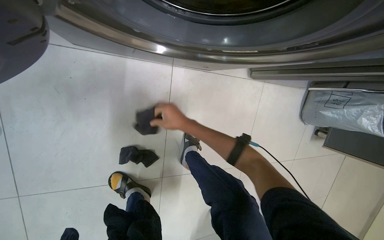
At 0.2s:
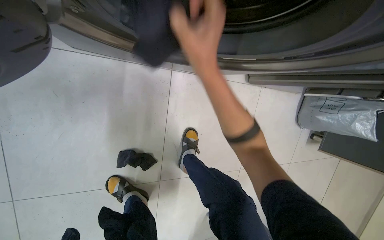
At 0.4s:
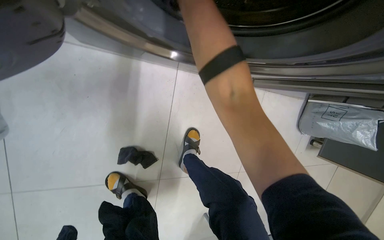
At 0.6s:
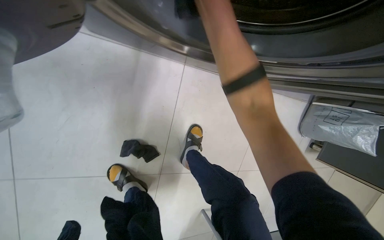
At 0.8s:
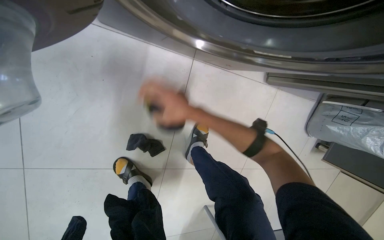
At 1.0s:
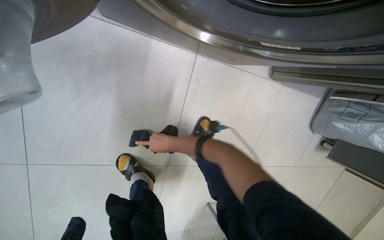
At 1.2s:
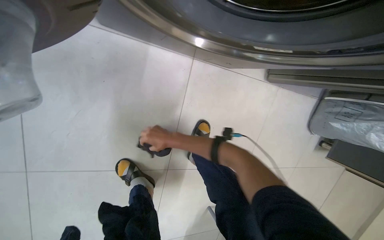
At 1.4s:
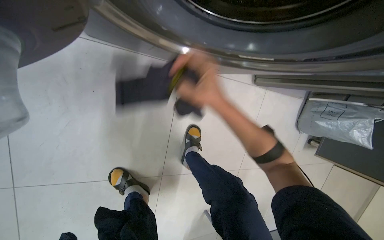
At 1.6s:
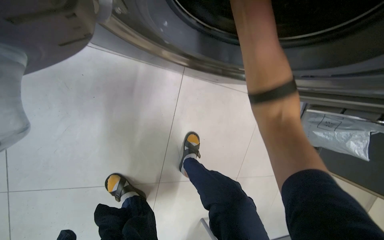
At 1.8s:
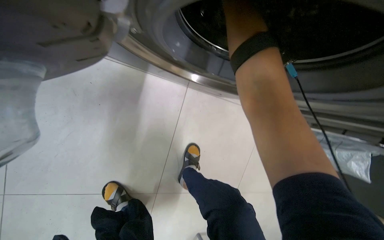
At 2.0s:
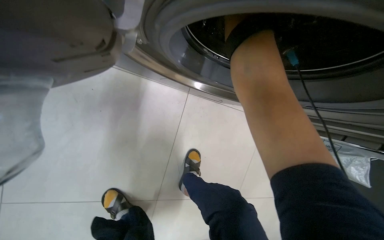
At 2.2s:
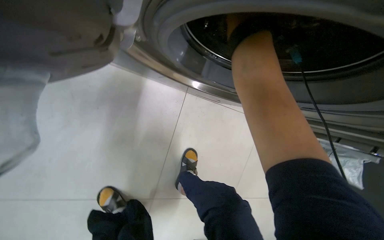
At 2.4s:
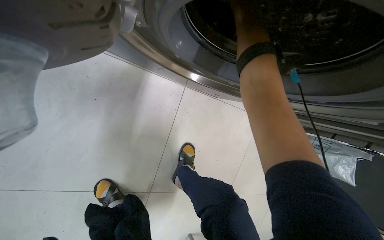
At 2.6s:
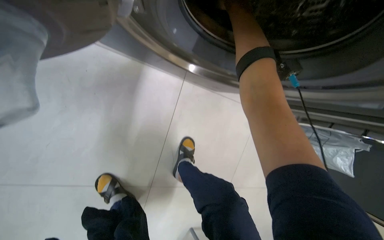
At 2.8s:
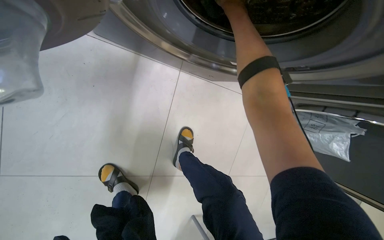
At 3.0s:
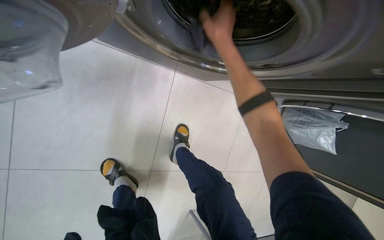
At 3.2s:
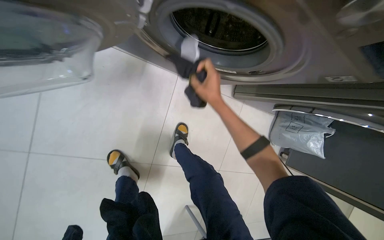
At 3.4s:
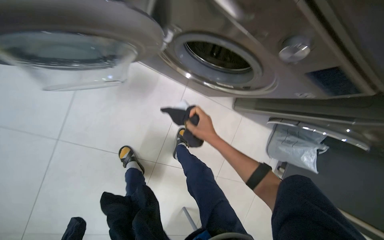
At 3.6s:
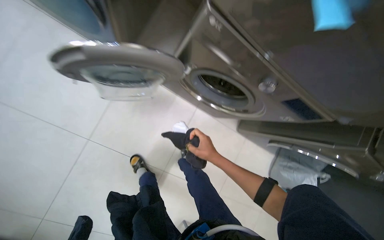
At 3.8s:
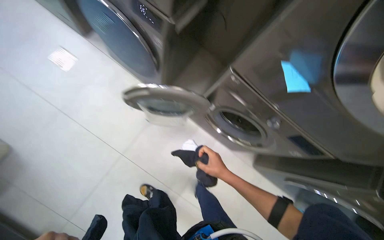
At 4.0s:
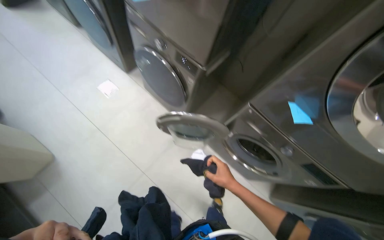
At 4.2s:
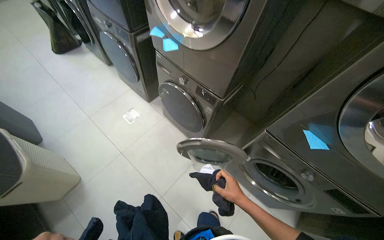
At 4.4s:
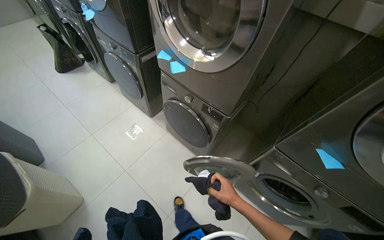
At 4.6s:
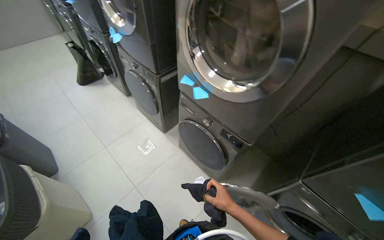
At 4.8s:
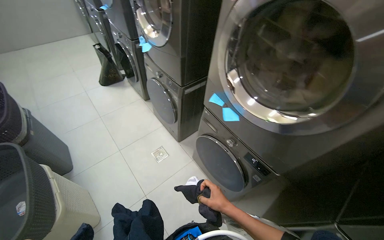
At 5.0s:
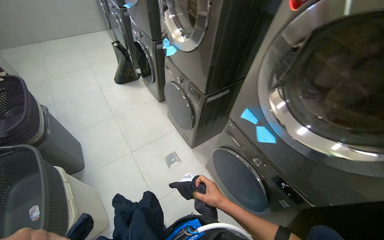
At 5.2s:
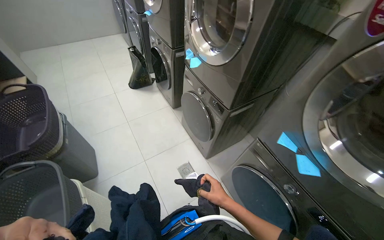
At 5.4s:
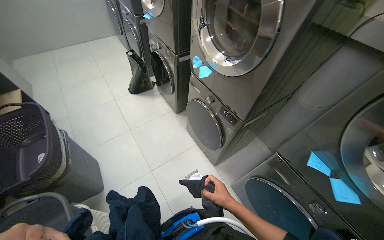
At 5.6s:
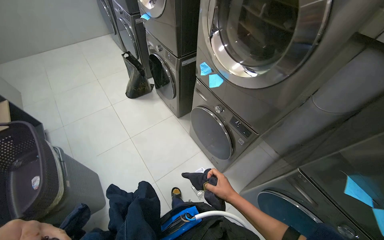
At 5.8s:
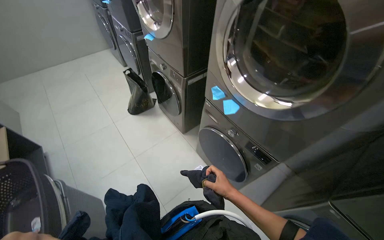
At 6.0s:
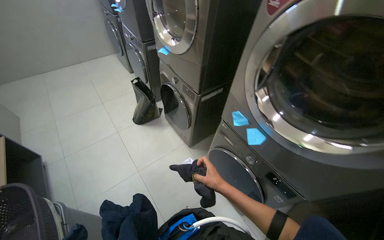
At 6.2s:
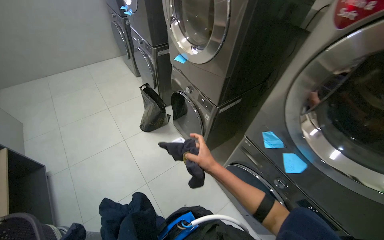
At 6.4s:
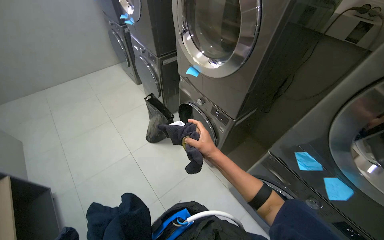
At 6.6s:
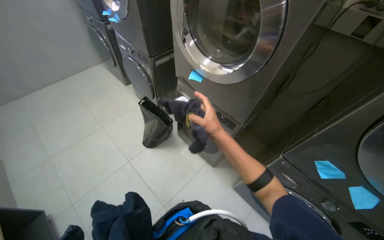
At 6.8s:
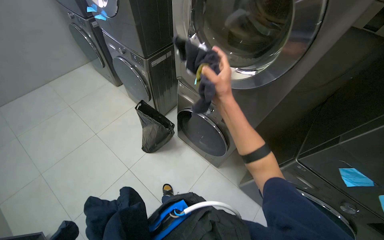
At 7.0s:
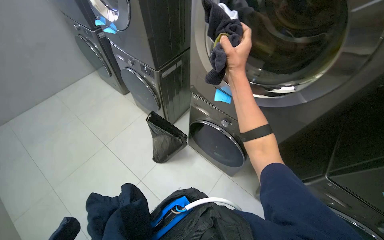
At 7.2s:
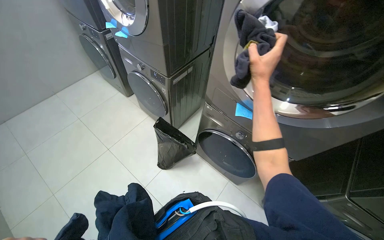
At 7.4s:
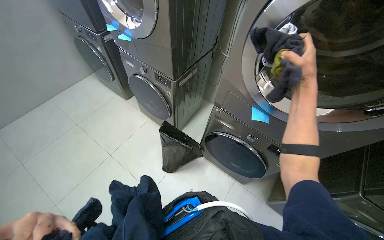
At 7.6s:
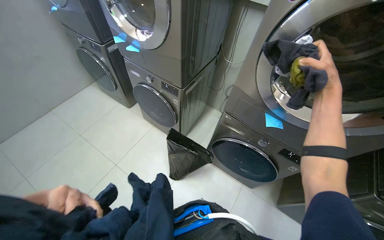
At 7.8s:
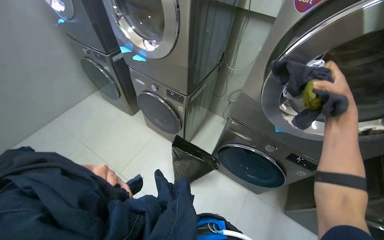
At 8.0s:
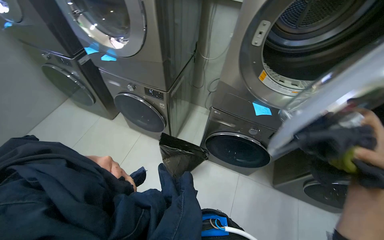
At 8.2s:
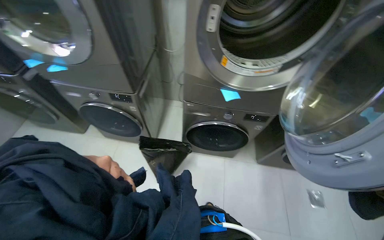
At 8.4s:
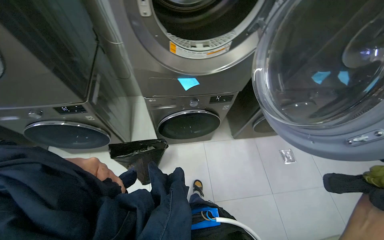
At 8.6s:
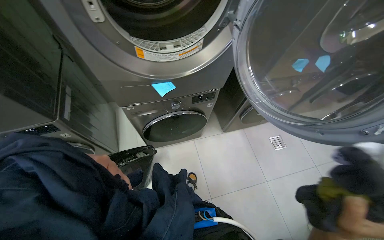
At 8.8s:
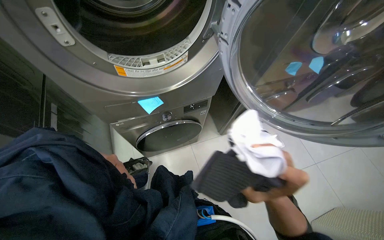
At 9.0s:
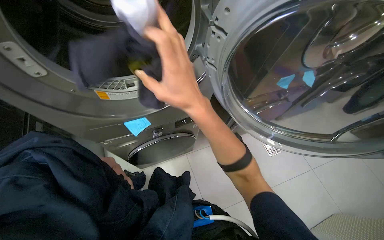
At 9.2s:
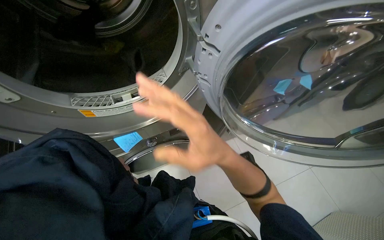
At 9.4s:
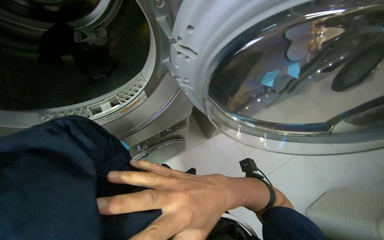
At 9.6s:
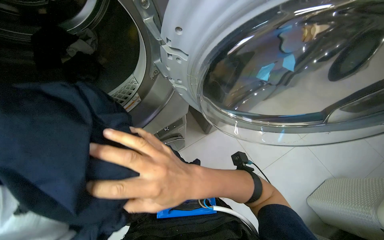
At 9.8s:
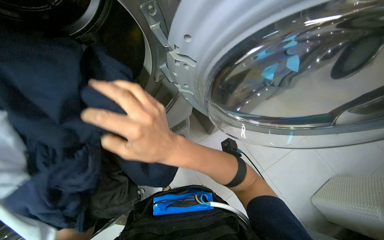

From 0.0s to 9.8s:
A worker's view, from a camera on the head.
Job: managing laundry.
The whole recording: Transferring clothes from washer to dryer. The worker transfers clothes from the washing machine to the dryer.
From 2.8s to 4.2s: The camera is carried approximately 90 cm. The wearer looks some 30 degrees further to the left. The camera pitches upward, by approximately 50 degrees.
From 4.2s to 5.6s: The wearer moves approximately 90 cm.
From 5.6s to 7.0s: The camera is carried some 1 m.
From 7.0s to 8.4s: The head turns to the right by approximately 40 degrees.

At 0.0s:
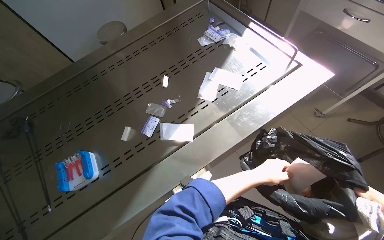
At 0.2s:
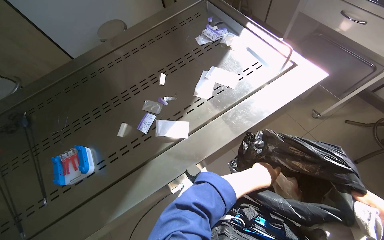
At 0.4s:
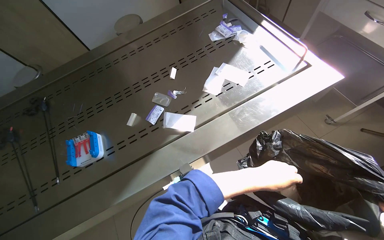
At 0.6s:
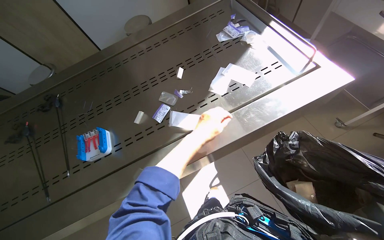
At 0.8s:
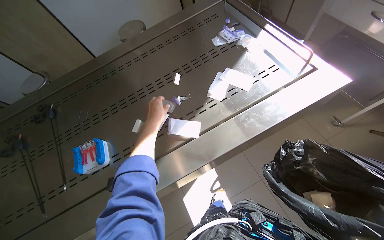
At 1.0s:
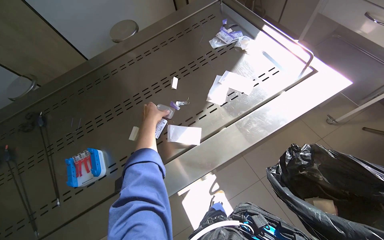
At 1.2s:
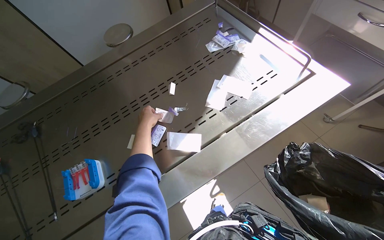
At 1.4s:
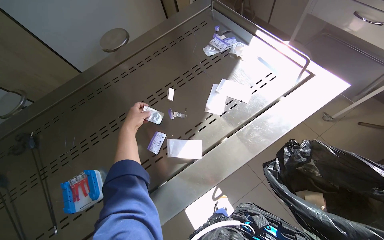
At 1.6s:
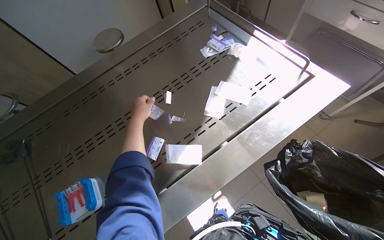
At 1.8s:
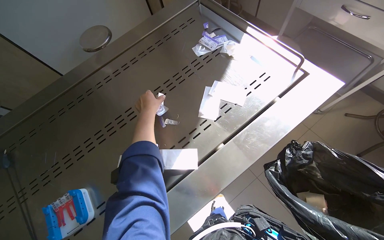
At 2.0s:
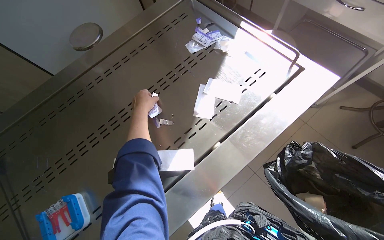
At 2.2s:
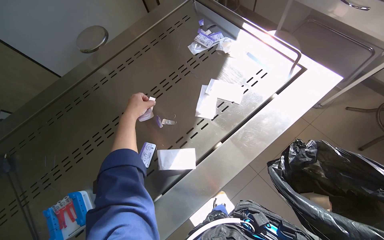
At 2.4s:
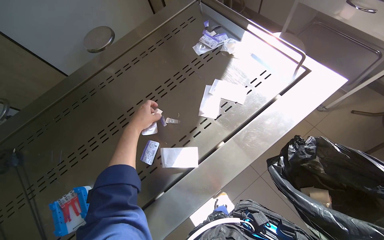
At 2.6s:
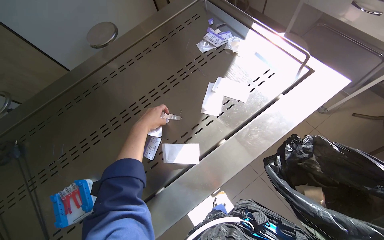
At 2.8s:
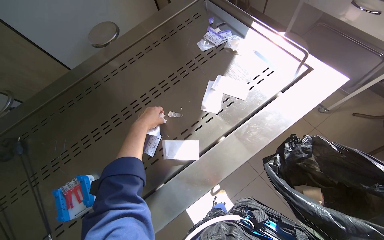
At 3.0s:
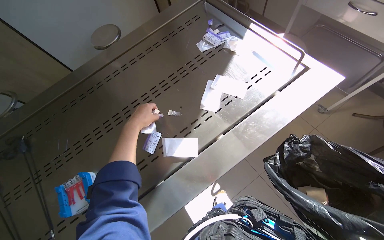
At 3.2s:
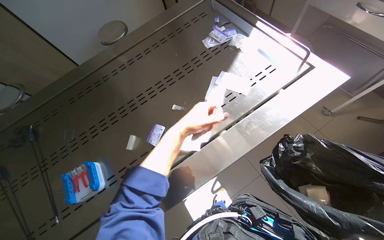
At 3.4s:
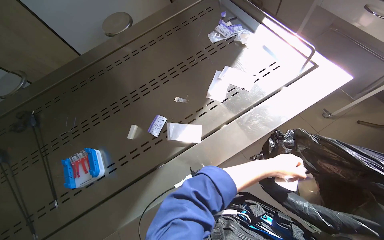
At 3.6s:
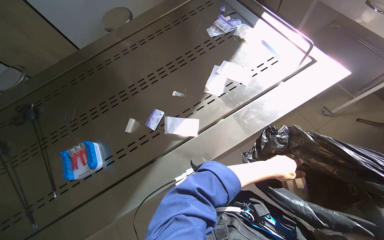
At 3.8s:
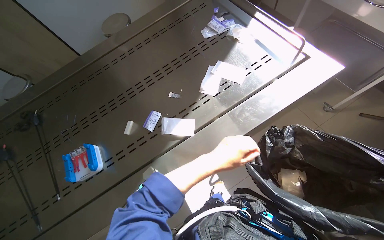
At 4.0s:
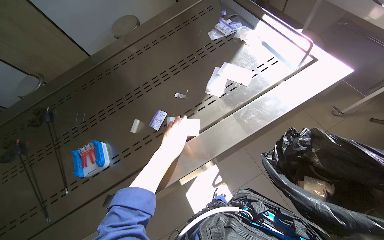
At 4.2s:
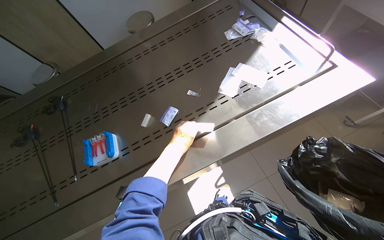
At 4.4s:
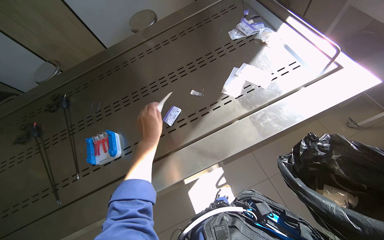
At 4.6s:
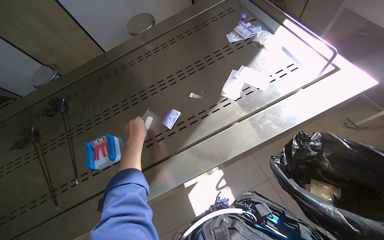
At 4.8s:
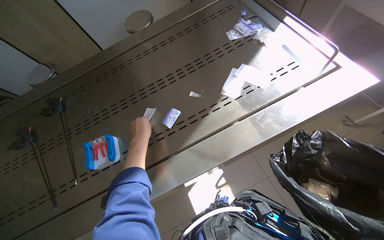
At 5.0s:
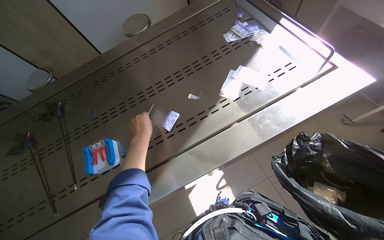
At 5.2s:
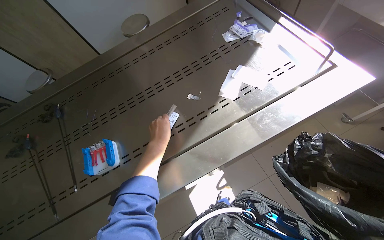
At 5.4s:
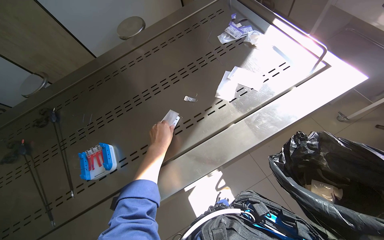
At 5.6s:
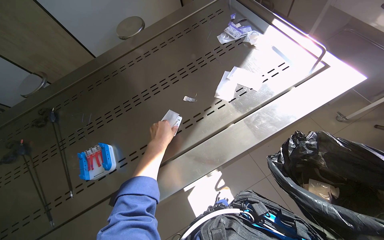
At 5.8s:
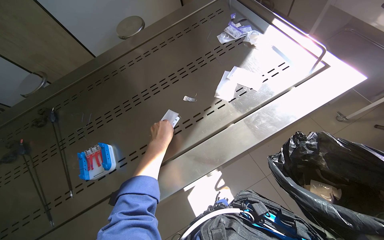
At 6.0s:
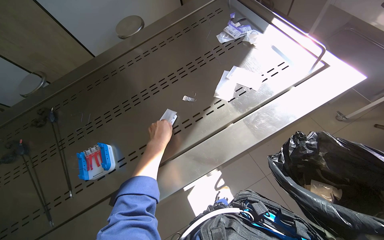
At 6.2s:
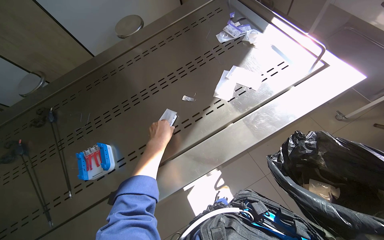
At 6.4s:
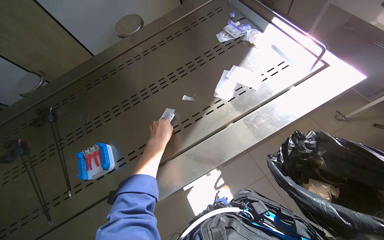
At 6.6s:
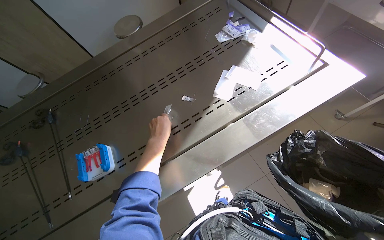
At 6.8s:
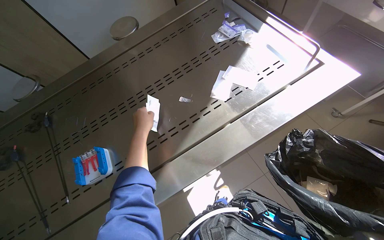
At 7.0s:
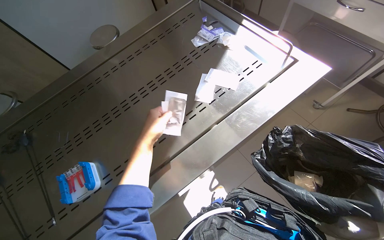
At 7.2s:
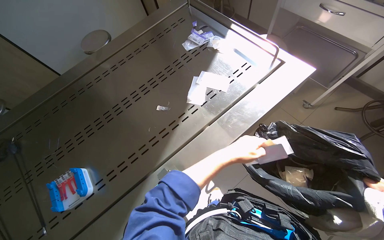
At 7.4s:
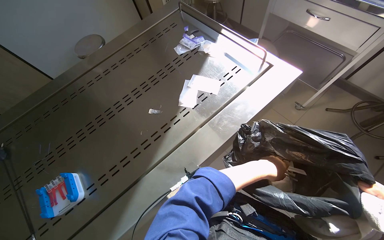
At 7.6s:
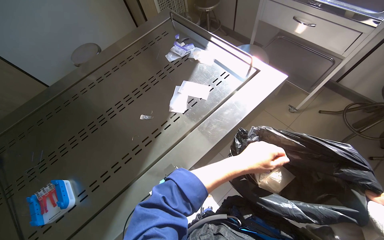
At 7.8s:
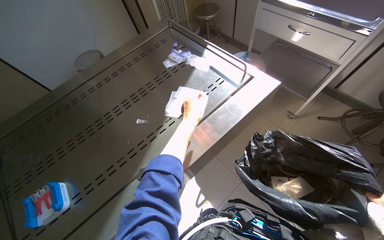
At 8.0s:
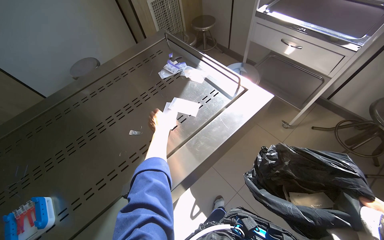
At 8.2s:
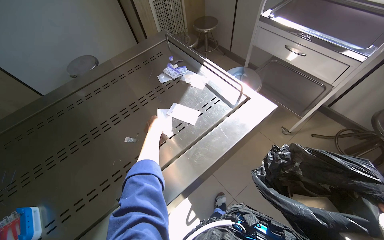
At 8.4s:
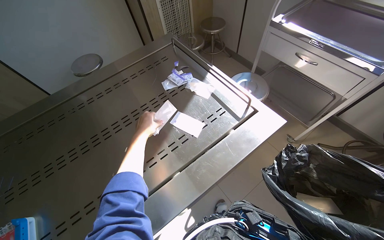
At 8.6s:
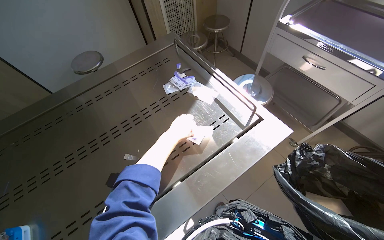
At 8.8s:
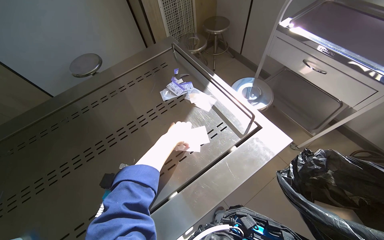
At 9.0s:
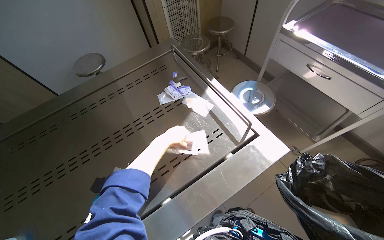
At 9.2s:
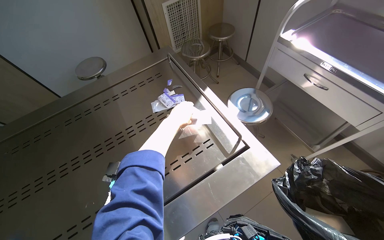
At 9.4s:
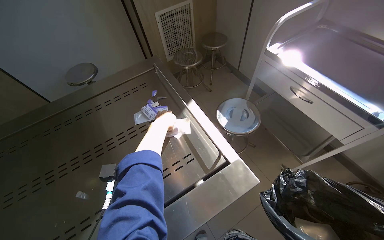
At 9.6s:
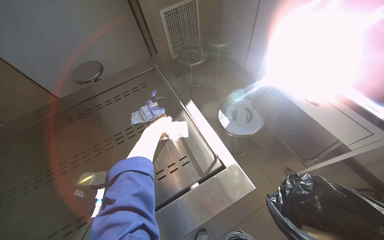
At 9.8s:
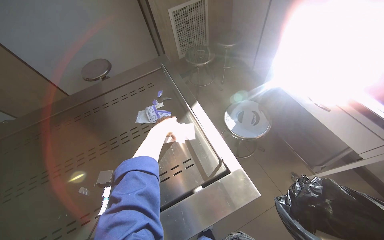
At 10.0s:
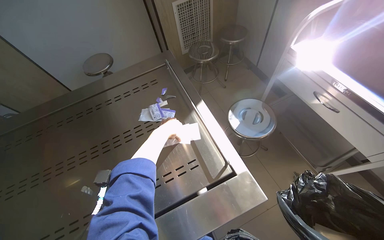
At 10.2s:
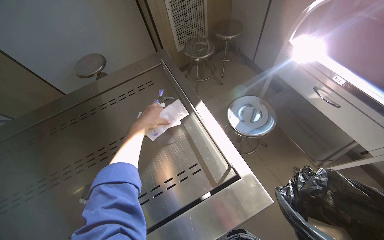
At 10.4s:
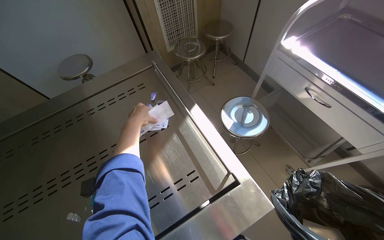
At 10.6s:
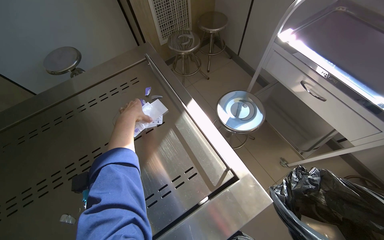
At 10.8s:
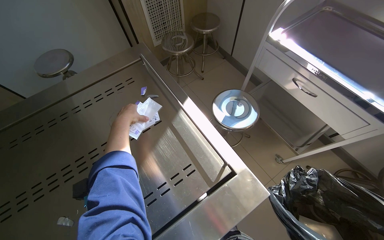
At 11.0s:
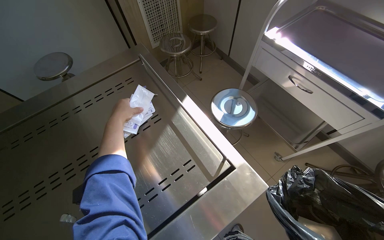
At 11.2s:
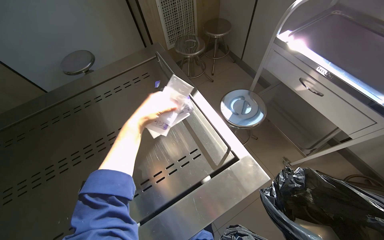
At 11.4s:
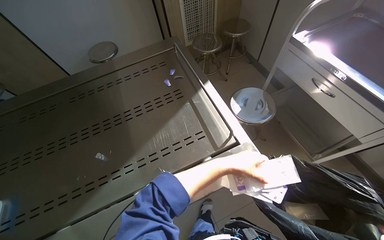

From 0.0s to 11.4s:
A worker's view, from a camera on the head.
Job: managing trash.
The whole recording: Collecting trash from stainless steel table. The worker picks up various small items from the stainless steel table and places them into a black trash bag.
From 2.8s to 4.2s: The left hand shifts approximately 20 cm down the picture, and moves approximately 50 cm to the right and comes back.
From 5.6s to 7.2s: The left hand is displaced to the right by about 30 cm.
From 7.2s to 8.6s: The left hand moves left and right over about 40 cm, changing direction 2 times.
From 8.6s to 10.0s: The left hand travels farther from the camera by roughly 10 cm.
